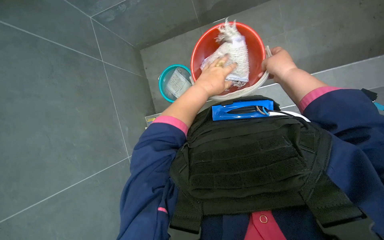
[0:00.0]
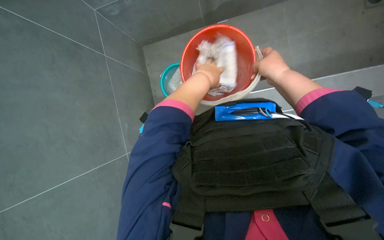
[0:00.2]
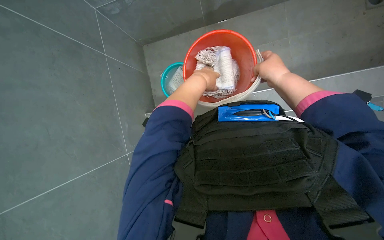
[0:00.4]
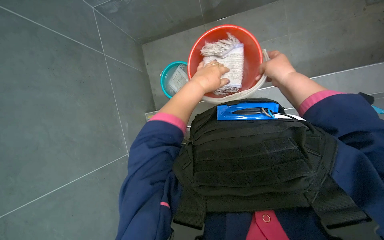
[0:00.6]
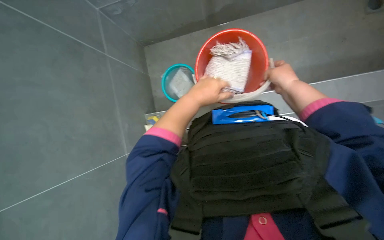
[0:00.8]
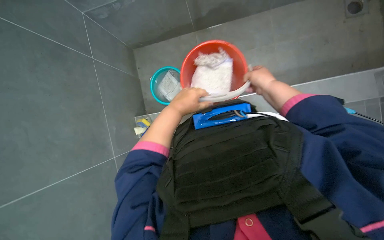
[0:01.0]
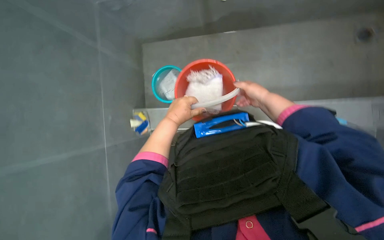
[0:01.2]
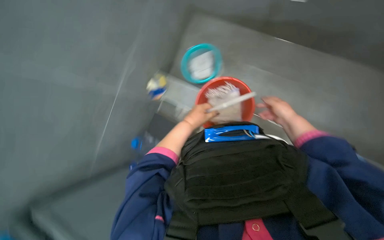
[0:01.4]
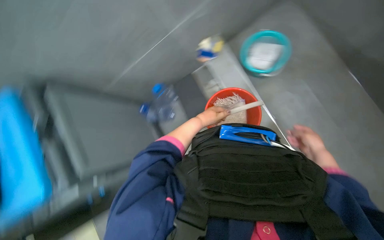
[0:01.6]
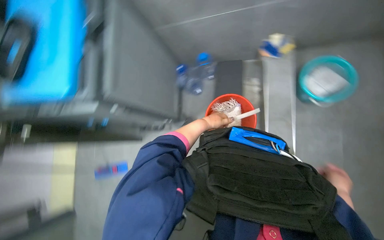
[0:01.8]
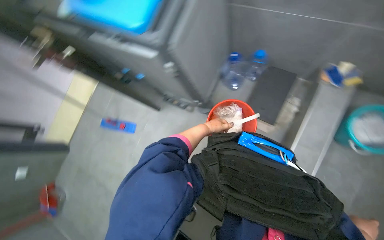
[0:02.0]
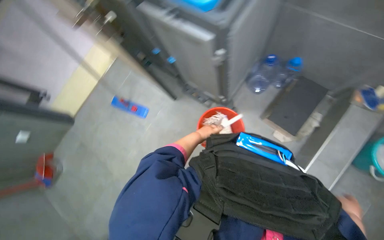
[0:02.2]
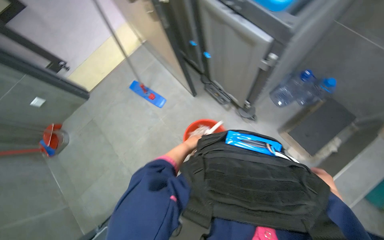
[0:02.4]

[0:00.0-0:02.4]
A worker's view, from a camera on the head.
Job: preparing cleaning supplies.
The whole recording: Preparing cleaning equipment and area. The worker adjusts the cleaning cart, uses a squeegee to collect water, and prepares the mop for use.
0:00.0 to 0:01.2: The hands work in one place, with small movements.
0:01.2 to 0:02.4: The scene rotates clockwise by some 55 degrees.

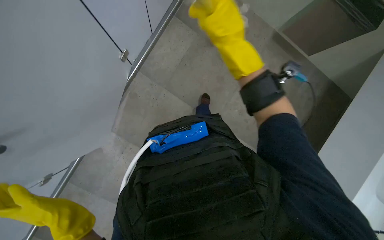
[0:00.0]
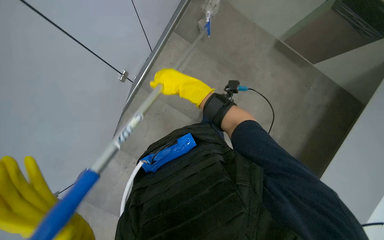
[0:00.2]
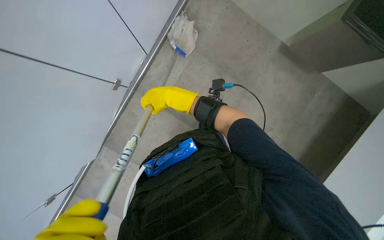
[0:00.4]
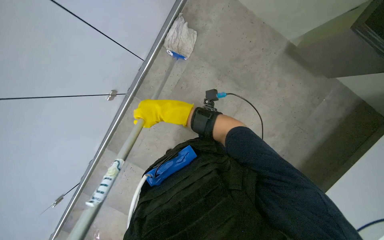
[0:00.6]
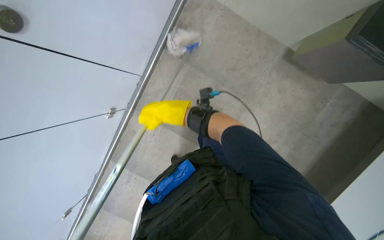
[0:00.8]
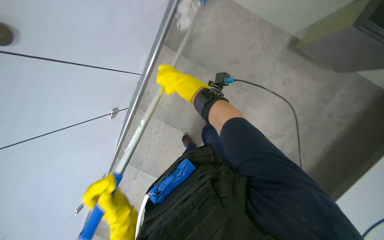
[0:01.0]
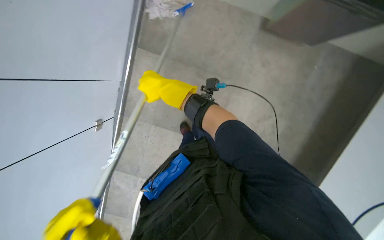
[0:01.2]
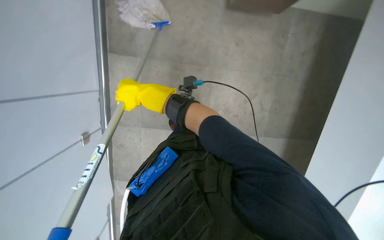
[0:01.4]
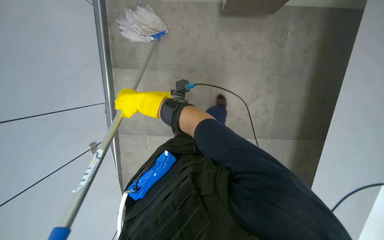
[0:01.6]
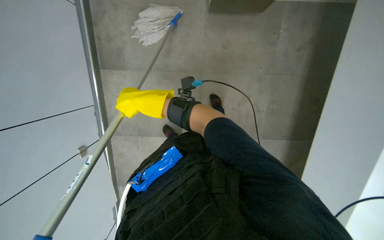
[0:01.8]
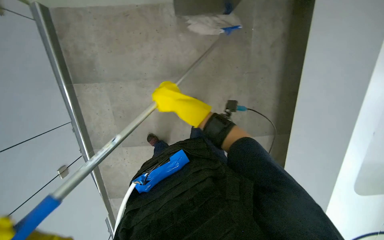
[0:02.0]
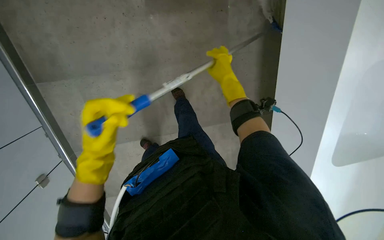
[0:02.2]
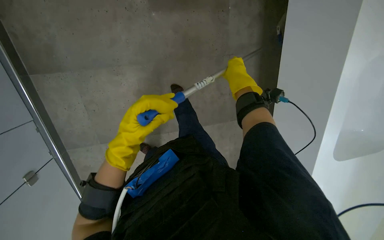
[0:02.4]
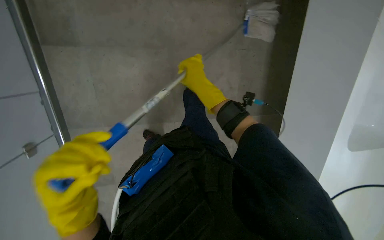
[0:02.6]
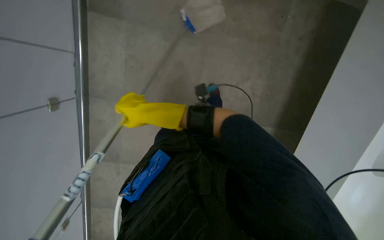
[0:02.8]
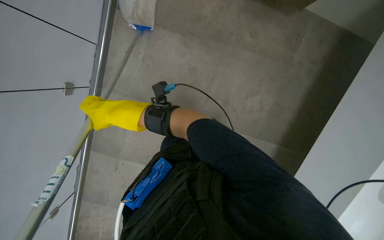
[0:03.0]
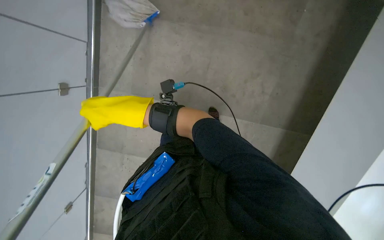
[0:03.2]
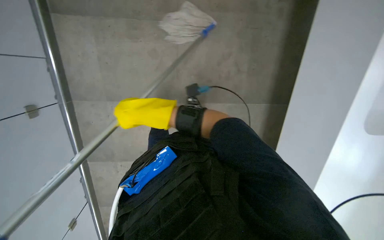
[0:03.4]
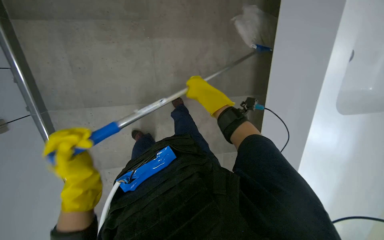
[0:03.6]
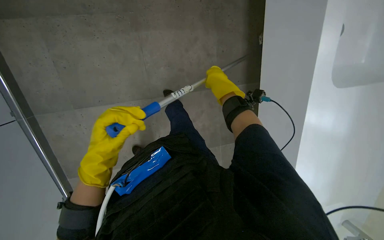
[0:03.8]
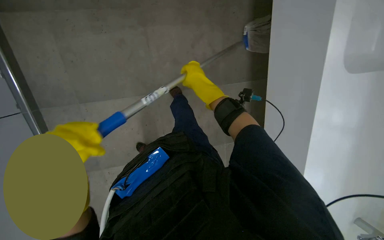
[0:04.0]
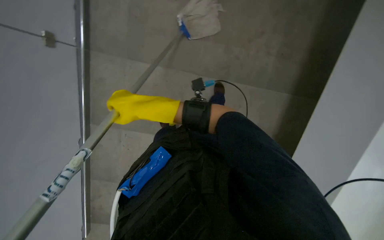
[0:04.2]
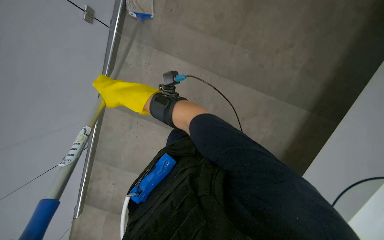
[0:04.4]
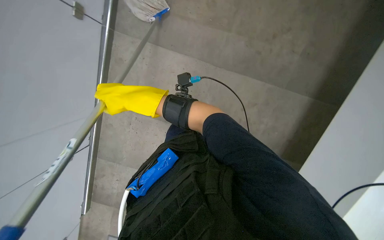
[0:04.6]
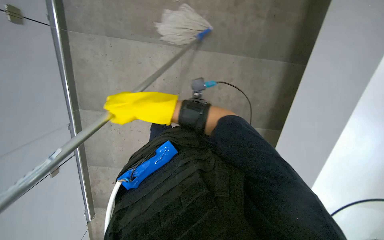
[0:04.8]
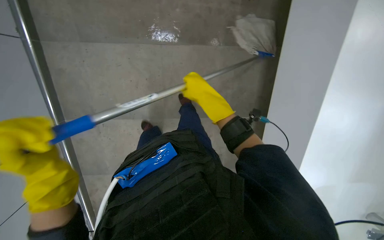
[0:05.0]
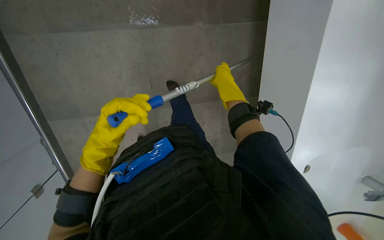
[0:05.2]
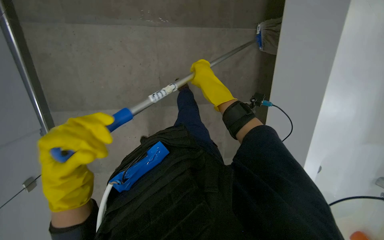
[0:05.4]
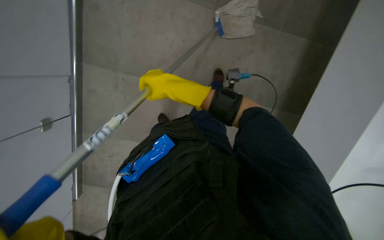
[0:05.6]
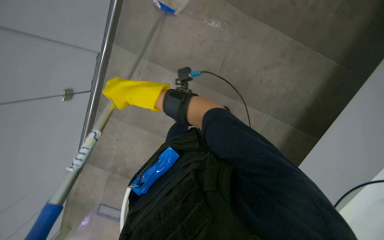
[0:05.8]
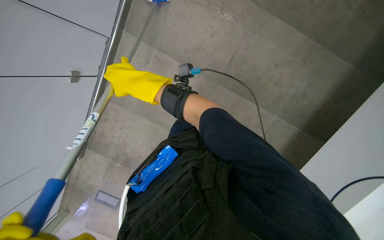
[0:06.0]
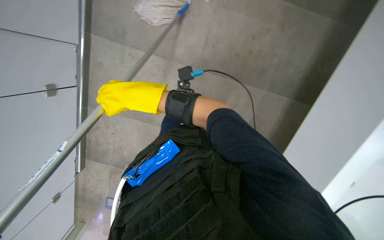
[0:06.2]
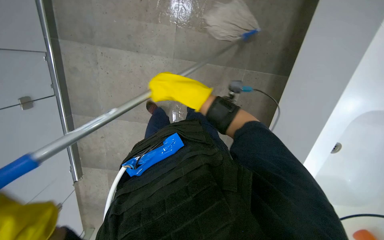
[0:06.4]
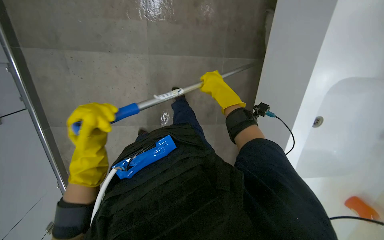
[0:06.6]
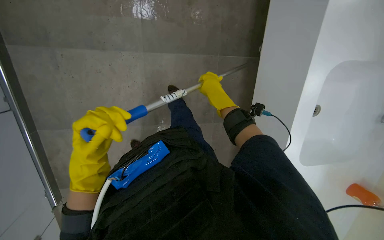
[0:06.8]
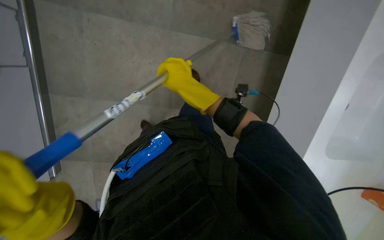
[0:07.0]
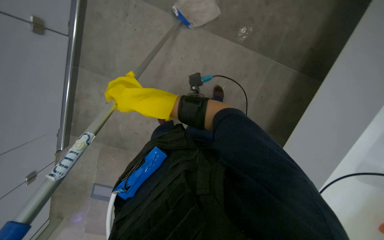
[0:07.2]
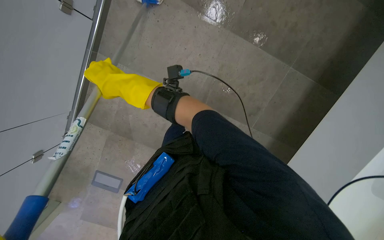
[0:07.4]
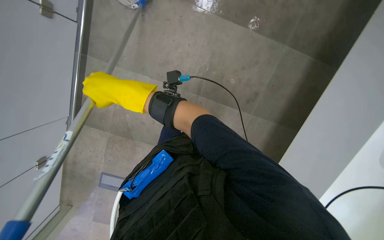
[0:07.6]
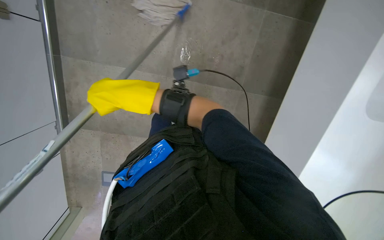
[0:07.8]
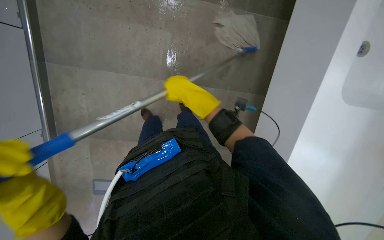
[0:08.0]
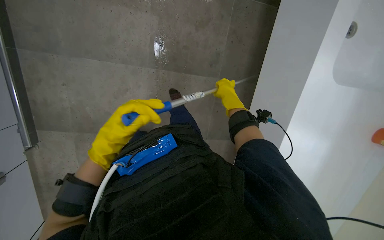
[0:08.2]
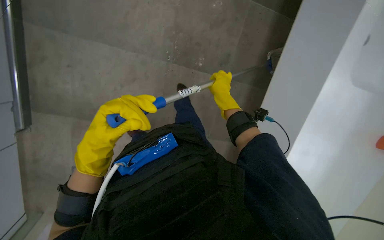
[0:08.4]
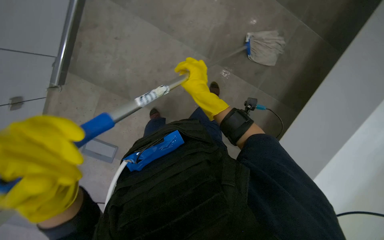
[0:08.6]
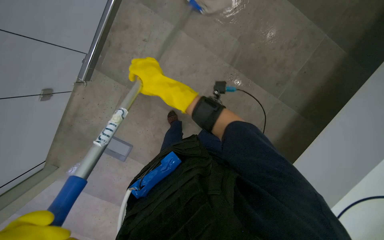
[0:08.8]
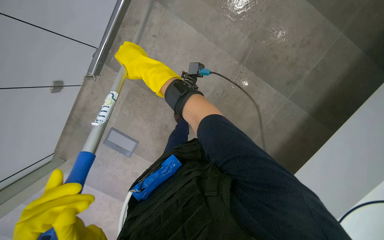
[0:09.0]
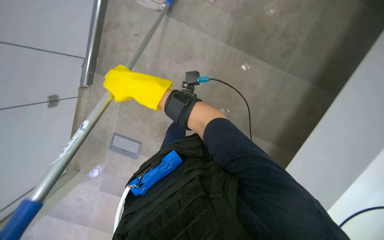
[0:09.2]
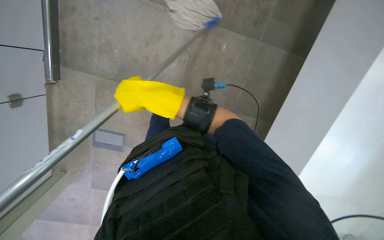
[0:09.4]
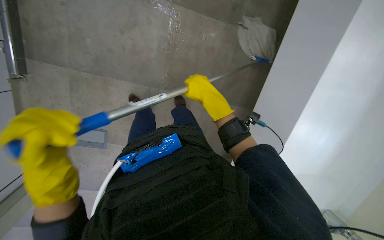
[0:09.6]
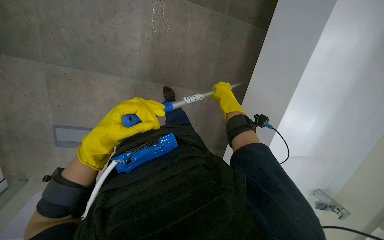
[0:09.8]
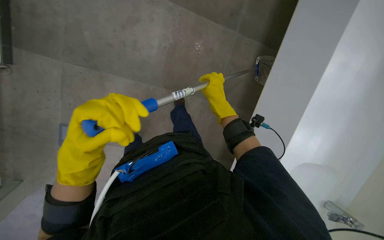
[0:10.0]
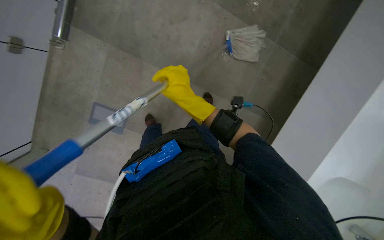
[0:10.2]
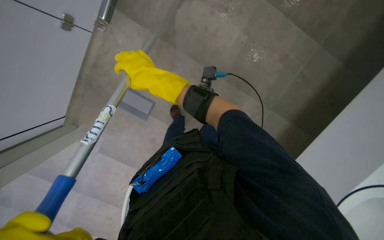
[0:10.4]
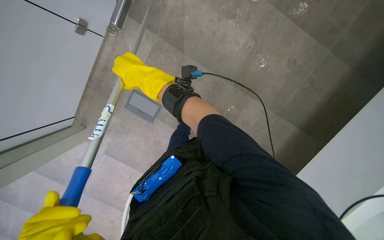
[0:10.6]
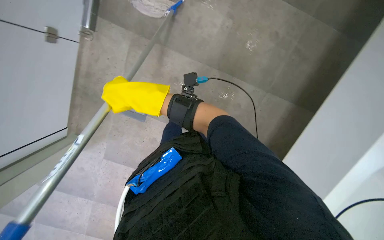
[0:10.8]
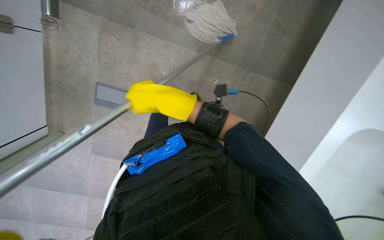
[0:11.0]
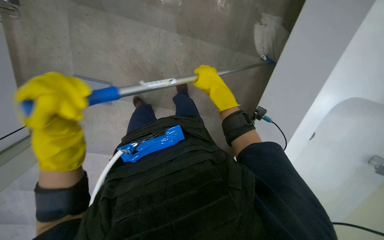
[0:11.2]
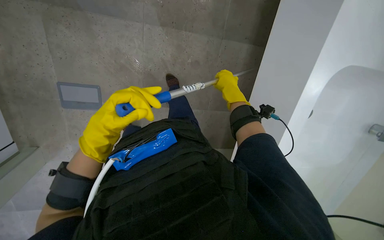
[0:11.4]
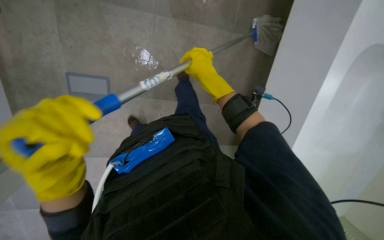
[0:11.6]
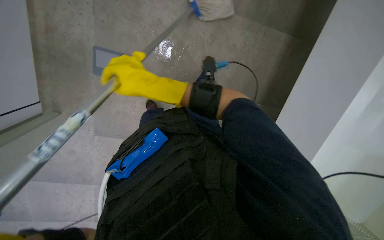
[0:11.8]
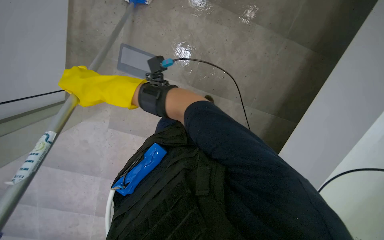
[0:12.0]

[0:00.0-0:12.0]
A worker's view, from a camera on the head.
Job: mopping floor.
The whole recording: Mopping the floor. The worker mops the floor with a mop.
0:00.0 to 0:01.6: The scene rotates counterclockwise by roughly 40 degrees.
0:01.6 to 0:03.0: The wearer moves approximately 40 cm.
0:07.6 to 0:09.0: The camera pitches downward, by some 15 degrees. The right hand goes to the right and returns, roughly 40 cm each way.
0:09.0 to 0:10.4: The view tilts approximately 15 degrees downward.

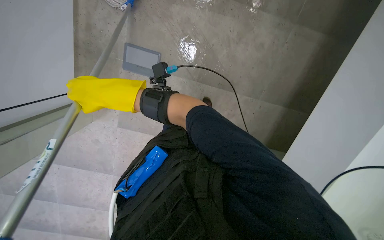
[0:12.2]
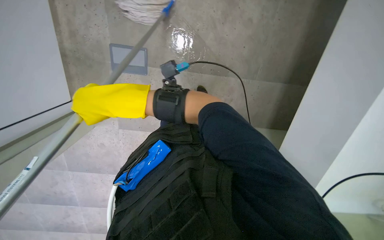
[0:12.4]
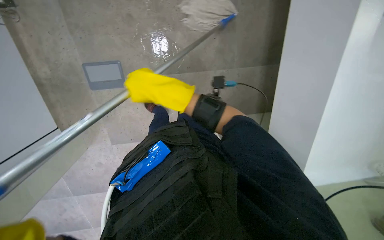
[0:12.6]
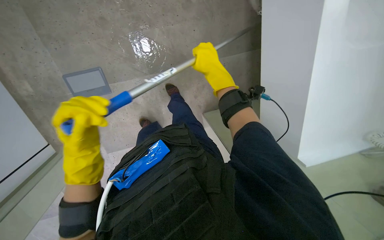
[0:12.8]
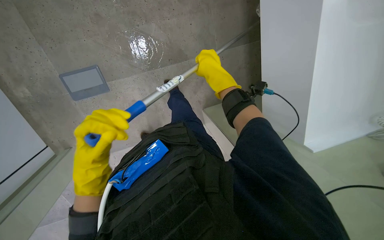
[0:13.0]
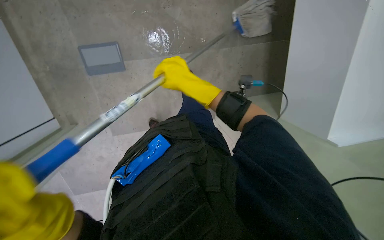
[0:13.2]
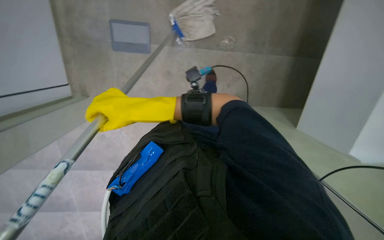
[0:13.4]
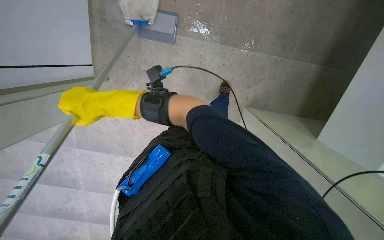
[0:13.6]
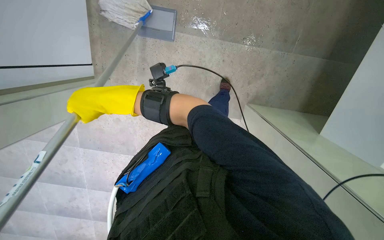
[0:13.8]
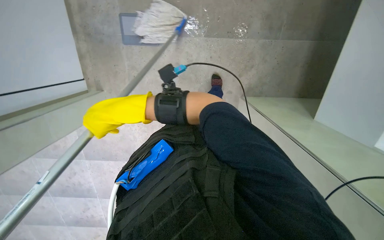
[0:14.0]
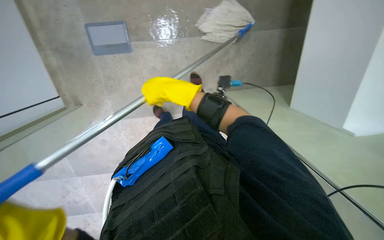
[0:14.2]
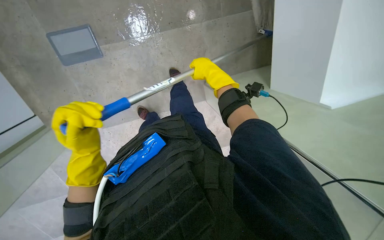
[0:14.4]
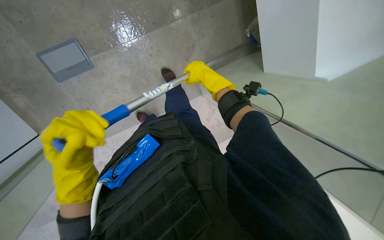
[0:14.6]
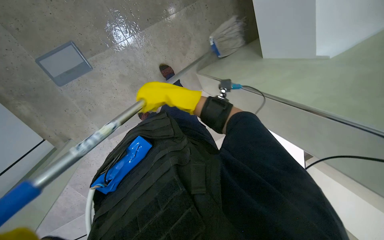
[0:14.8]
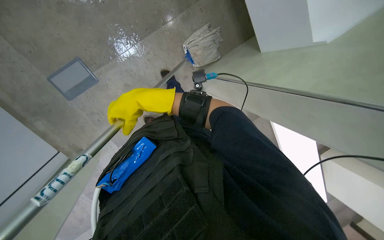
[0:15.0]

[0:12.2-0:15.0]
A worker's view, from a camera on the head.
Job: mopping floor.
The whole recording: Mopping the floor. The worker mops the floor with a mop.
0:13.6 to 0:15.0: The scene turns about 45 degrees counterclockwise in the picture.

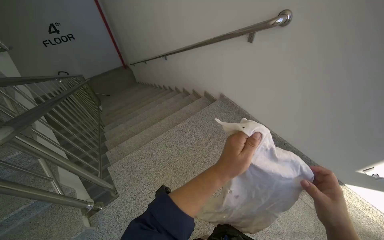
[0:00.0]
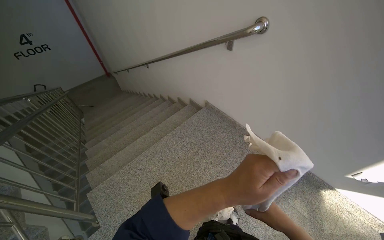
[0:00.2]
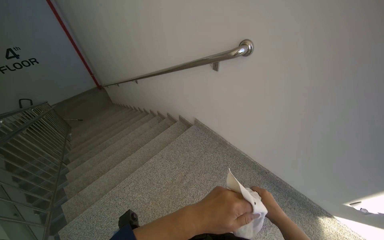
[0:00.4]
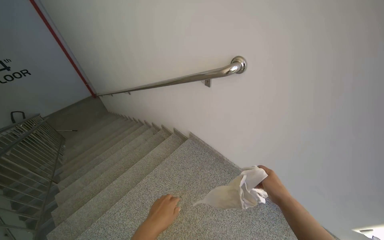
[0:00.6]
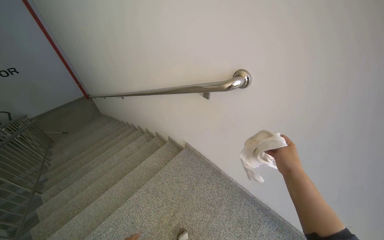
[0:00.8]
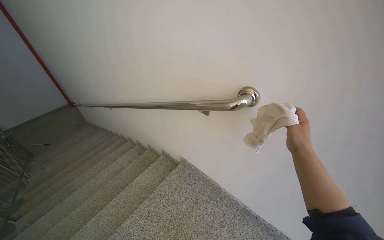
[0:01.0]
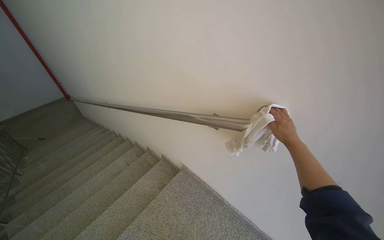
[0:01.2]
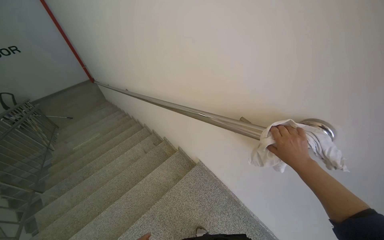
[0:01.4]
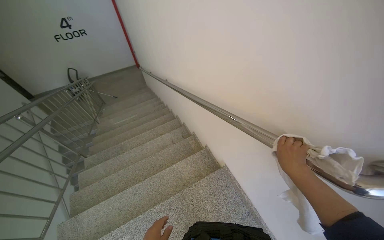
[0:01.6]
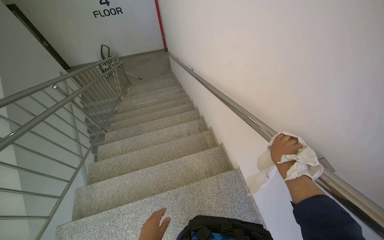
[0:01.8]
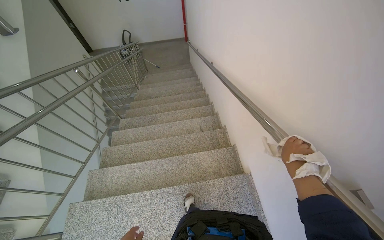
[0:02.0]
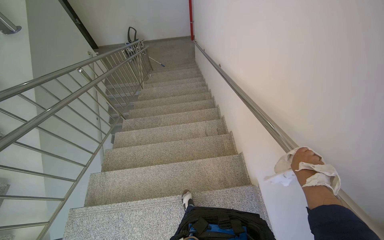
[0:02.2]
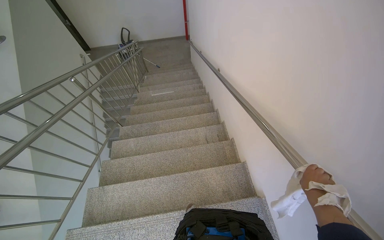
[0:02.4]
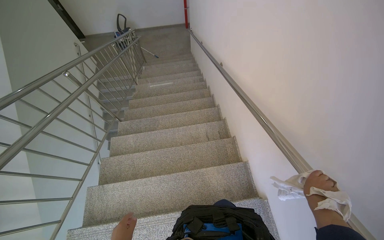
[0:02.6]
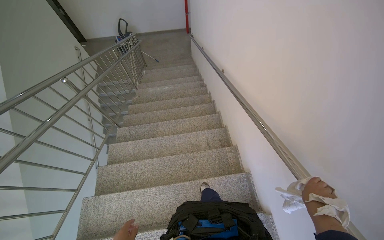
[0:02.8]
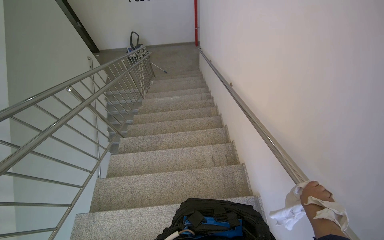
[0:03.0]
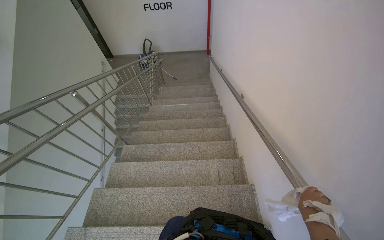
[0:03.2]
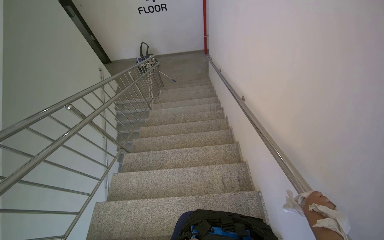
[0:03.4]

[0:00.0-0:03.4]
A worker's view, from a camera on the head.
Job: wiping surfaces.
The whole recording: Wiping staircase handrails. The worker wipes the staircase handrails with a cloth.
0:00.0 to 0:01.6: The camera travels about 1 m.
0:01.6 to 0:03.4: The wearer moves approximately 70 cm. The wearer looks some 25 degrees further to the left.
